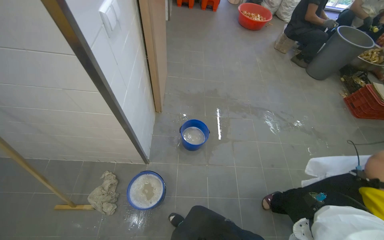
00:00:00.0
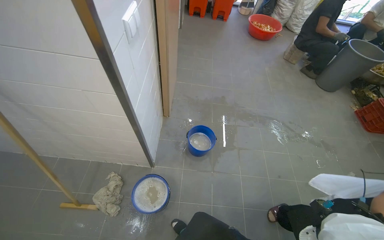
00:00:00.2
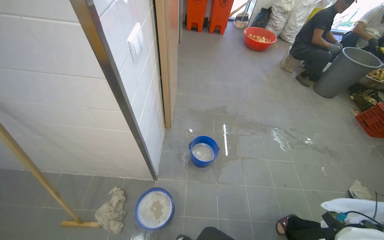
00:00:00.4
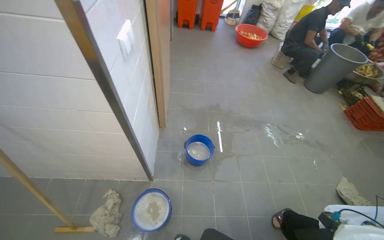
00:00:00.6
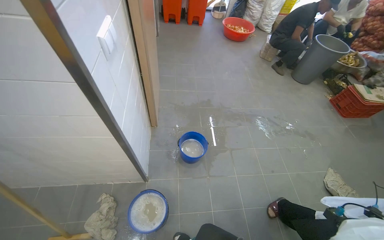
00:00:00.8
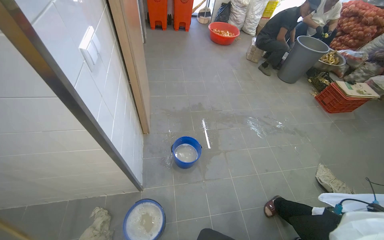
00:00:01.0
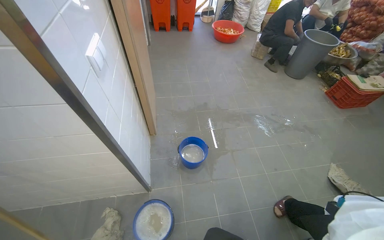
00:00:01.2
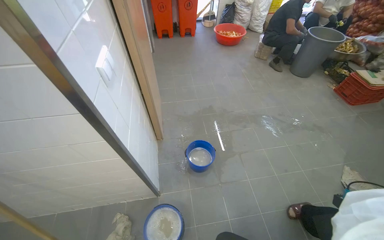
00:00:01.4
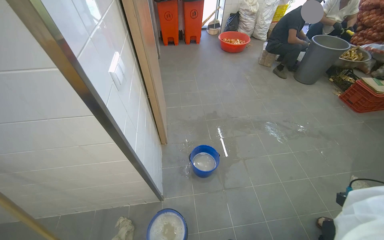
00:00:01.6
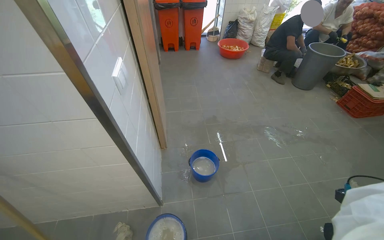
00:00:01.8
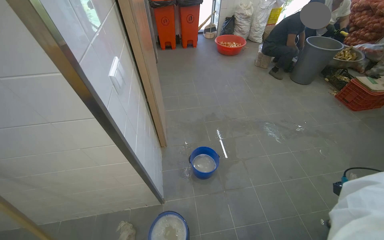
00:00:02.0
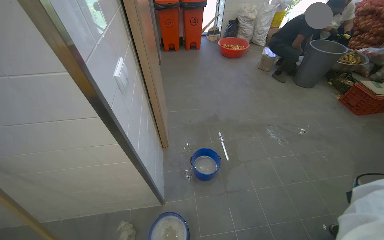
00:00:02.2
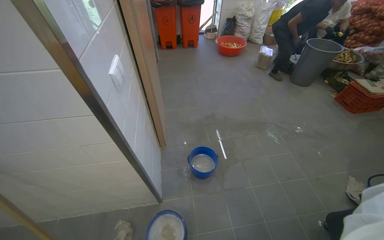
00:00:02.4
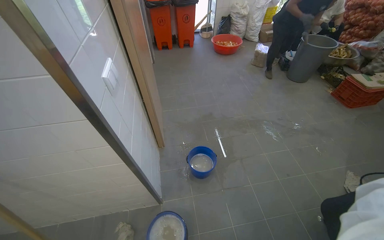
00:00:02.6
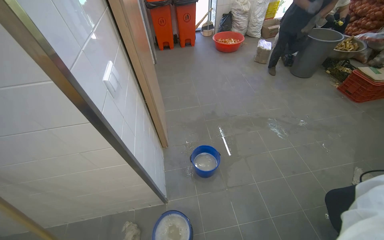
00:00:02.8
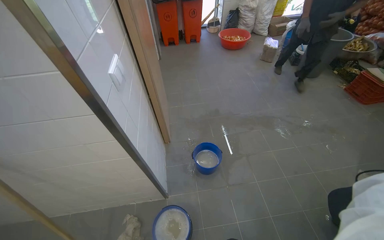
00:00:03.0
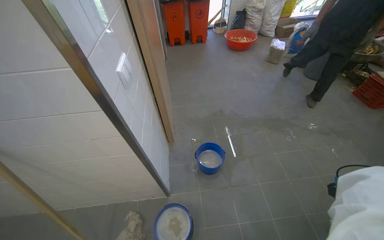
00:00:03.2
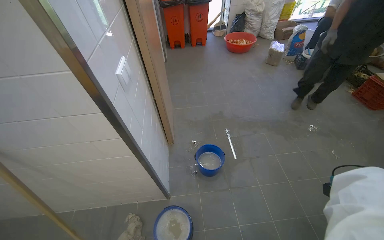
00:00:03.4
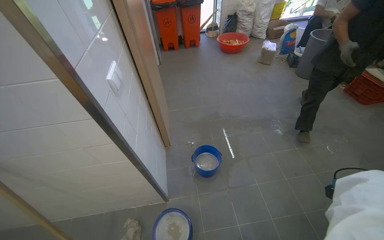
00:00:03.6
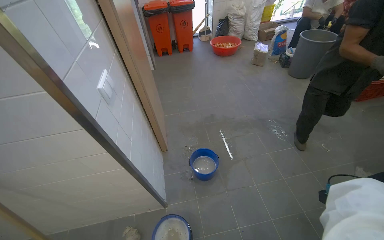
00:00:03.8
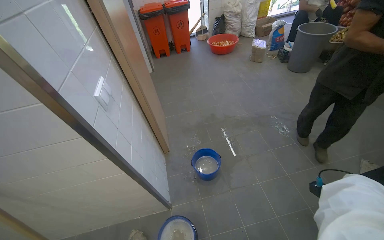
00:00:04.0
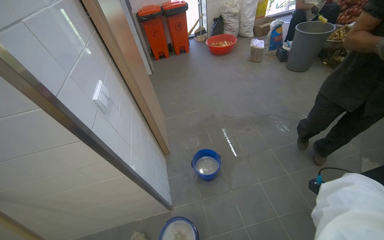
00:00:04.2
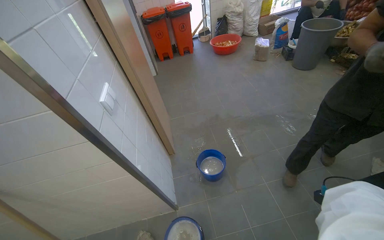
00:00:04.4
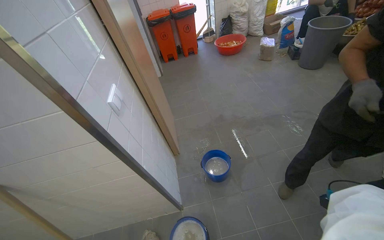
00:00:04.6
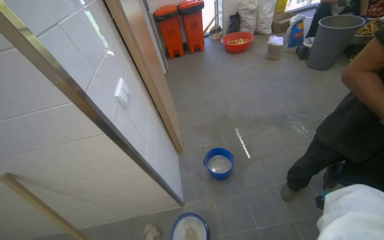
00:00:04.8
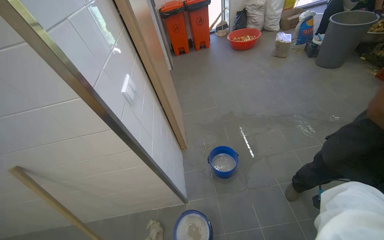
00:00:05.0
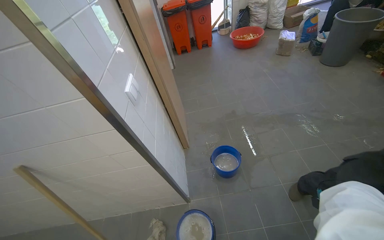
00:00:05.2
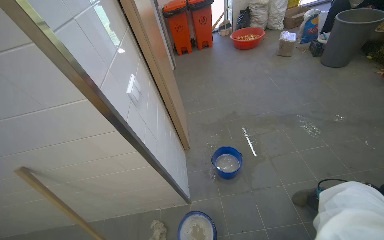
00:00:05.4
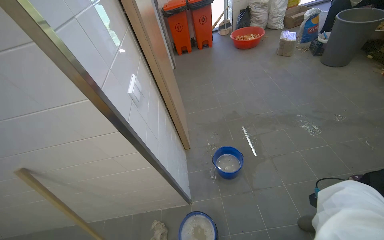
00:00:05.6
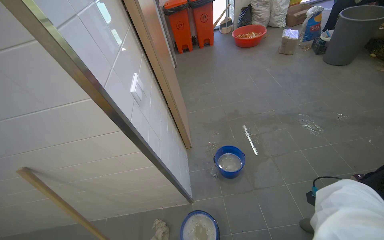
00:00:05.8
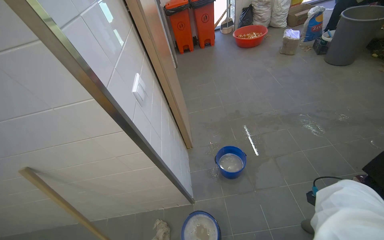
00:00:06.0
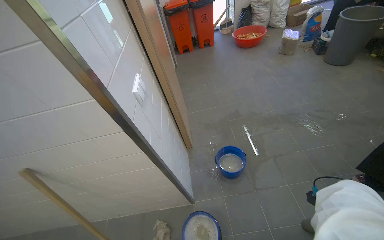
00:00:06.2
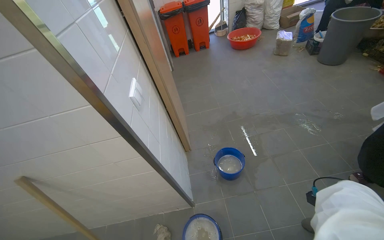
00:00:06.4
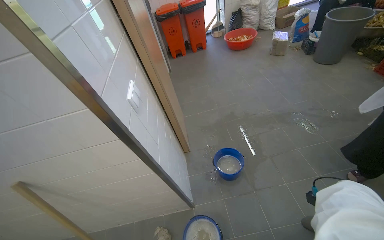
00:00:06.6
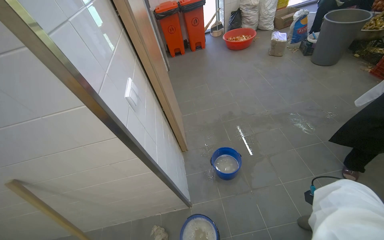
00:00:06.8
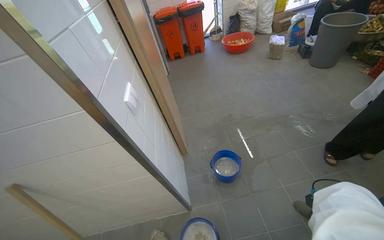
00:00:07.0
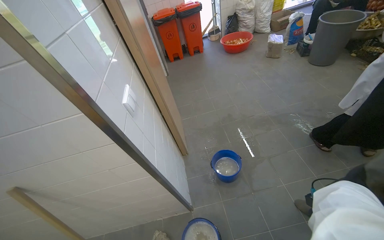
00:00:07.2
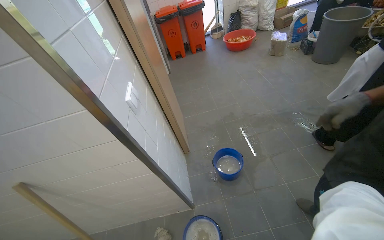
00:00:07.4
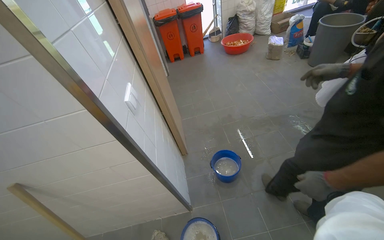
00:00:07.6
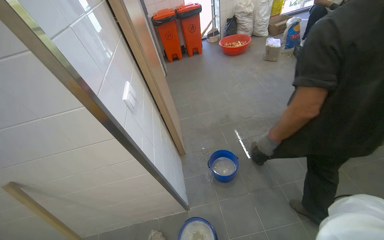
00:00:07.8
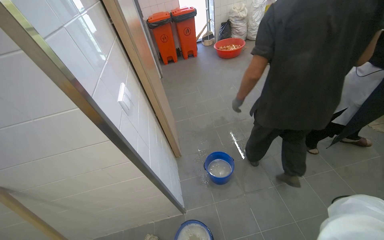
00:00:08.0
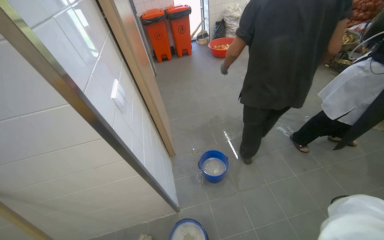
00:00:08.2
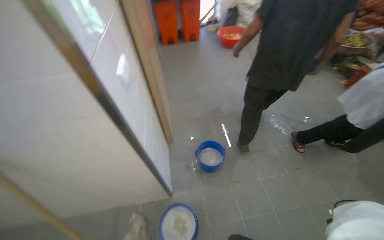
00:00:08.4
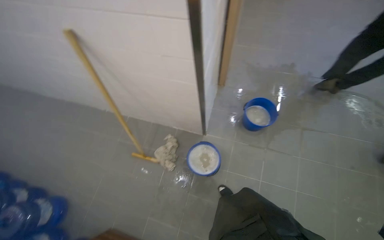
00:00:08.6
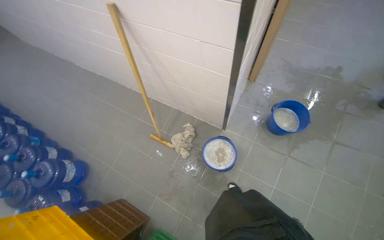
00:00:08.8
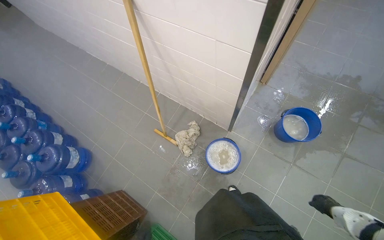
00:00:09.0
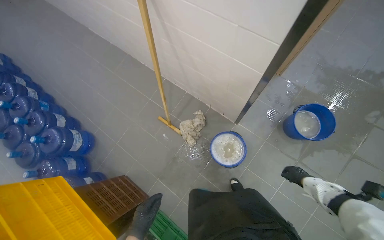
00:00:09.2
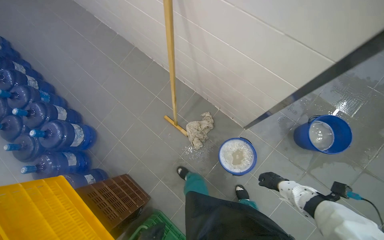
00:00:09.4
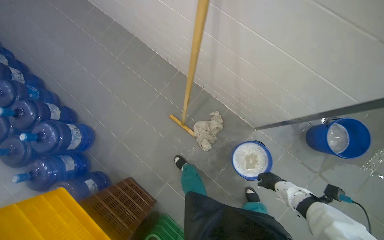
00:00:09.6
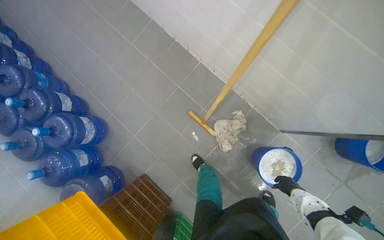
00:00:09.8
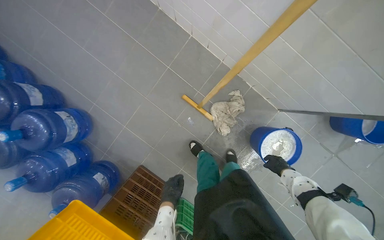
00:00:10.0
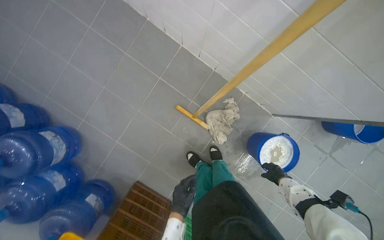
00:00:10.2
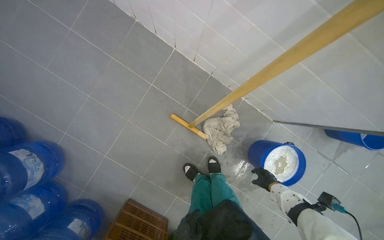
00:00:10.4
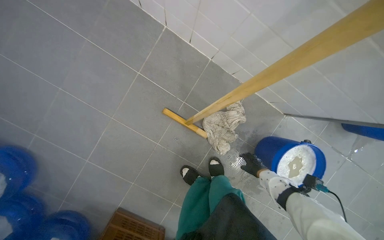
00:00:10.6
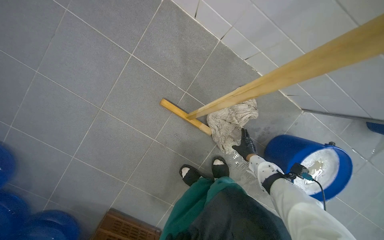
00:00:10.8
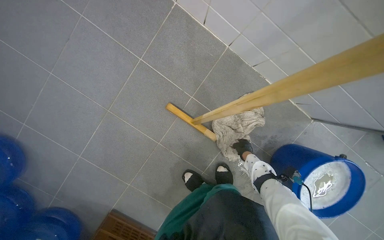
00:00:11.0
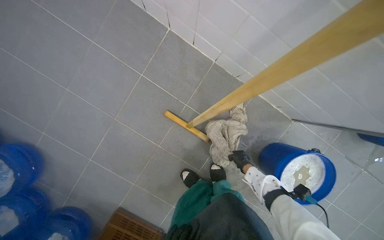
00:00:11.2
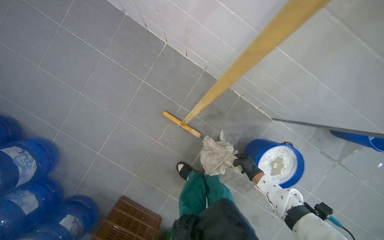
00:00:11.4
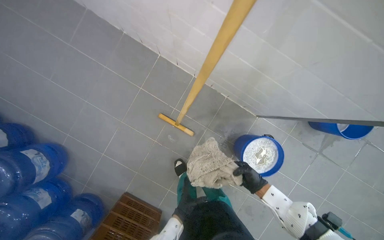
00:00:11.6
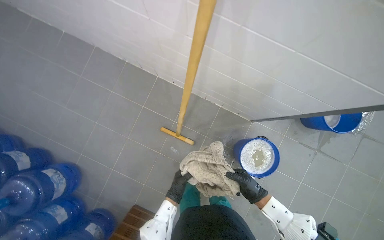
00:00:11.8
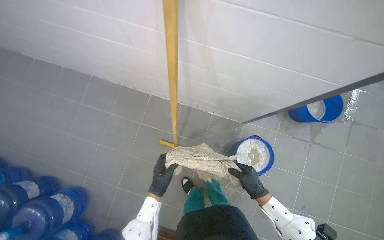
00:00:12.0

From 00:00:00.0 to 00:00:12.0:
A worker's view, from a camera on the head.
Job: preparing cleaning supplies.
The whole recording: Wringing out mop cloth. The worker wrings out a wet cloth from the cleaning bucket.
From 00:00:07.6 to 00:00:09.0: The head rotates approximately 45 degrees to the left. The view tilts about 35 degrees downward.
From 00:00:09.0 to 00:00:10.4: The wearer moves about 80 cm. The wearer looks approximately 20 degrees further downward.
From 00:00:10.4 to 00:00:12.0: The right hand travels nearer to the camera by roughly 35 cm.

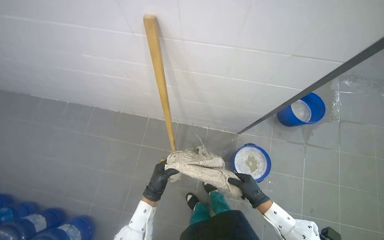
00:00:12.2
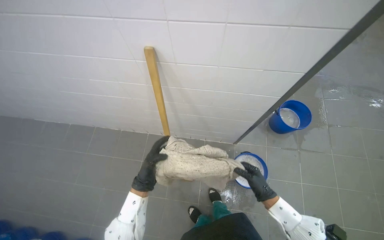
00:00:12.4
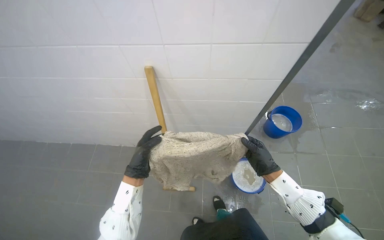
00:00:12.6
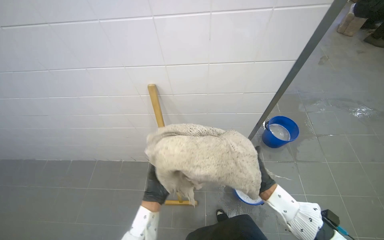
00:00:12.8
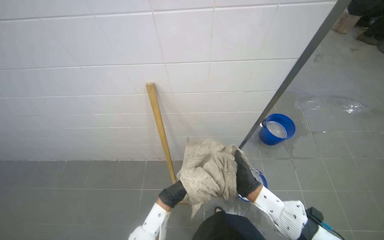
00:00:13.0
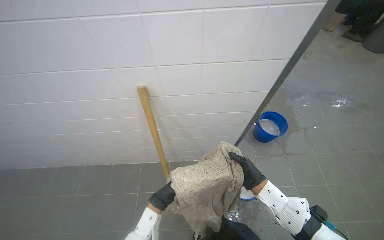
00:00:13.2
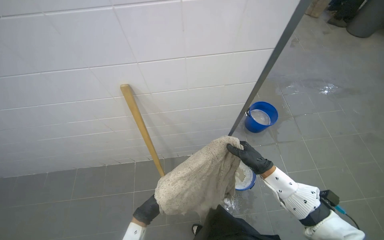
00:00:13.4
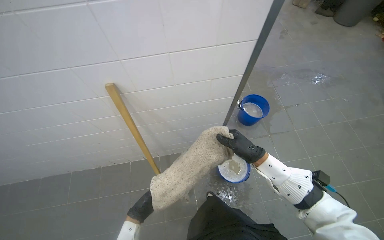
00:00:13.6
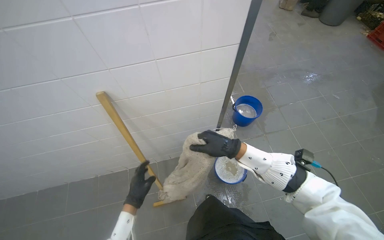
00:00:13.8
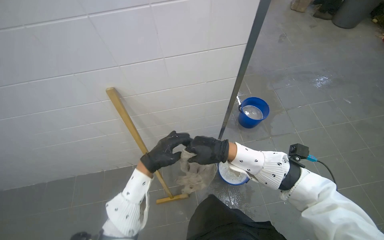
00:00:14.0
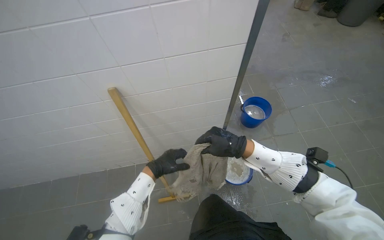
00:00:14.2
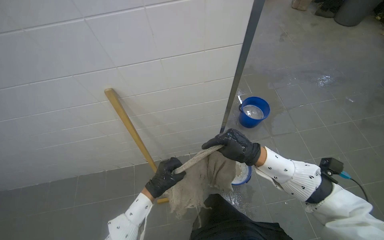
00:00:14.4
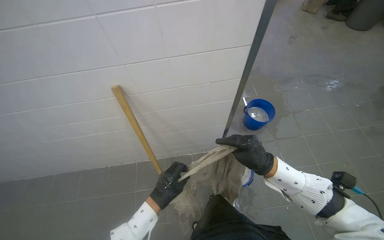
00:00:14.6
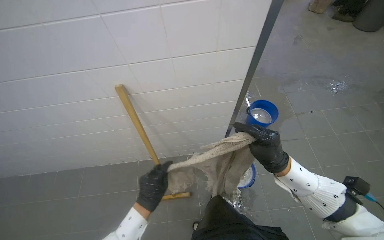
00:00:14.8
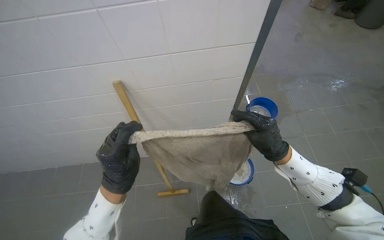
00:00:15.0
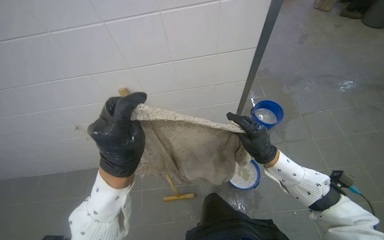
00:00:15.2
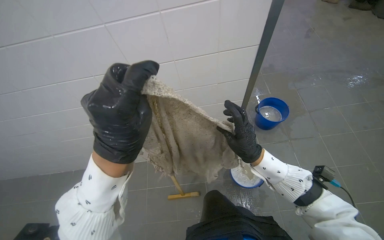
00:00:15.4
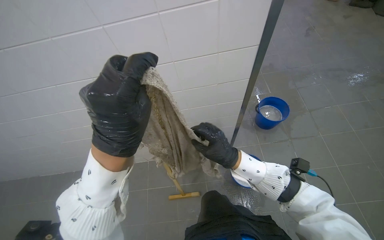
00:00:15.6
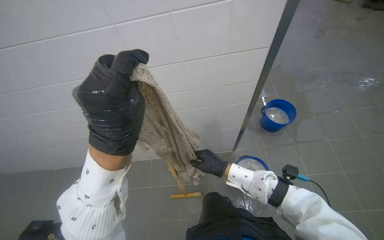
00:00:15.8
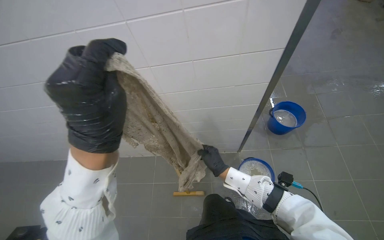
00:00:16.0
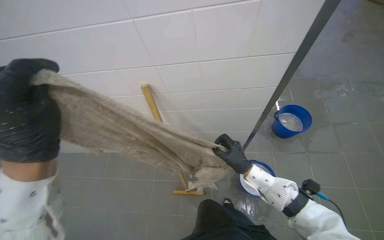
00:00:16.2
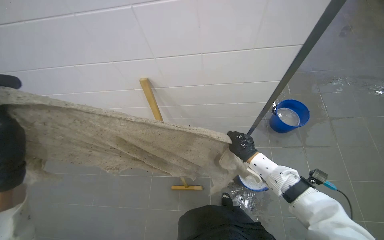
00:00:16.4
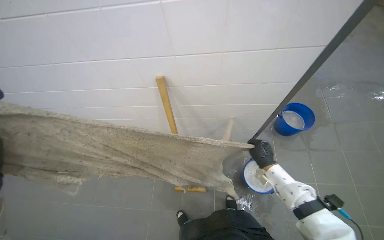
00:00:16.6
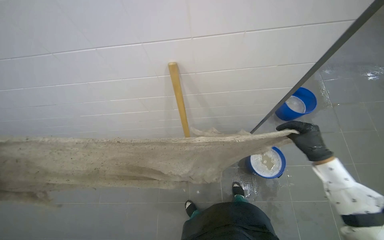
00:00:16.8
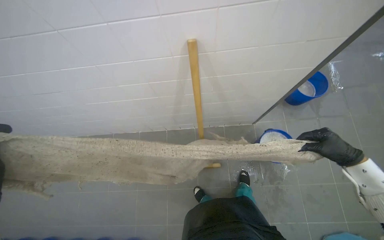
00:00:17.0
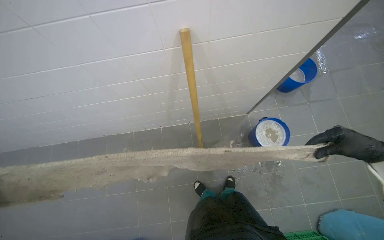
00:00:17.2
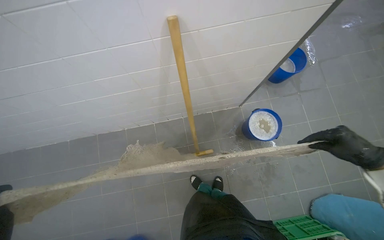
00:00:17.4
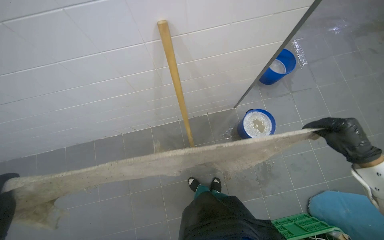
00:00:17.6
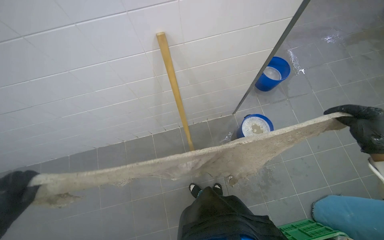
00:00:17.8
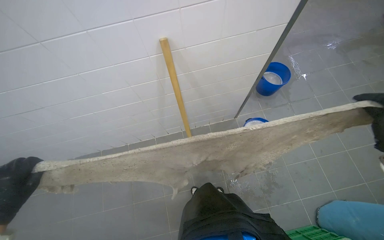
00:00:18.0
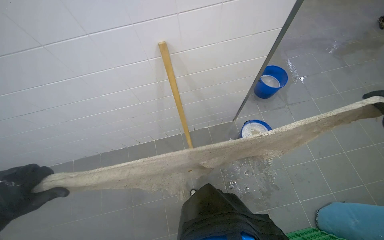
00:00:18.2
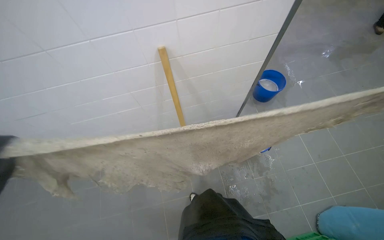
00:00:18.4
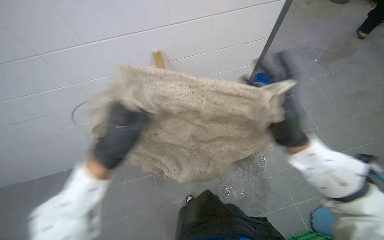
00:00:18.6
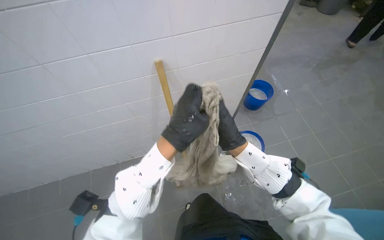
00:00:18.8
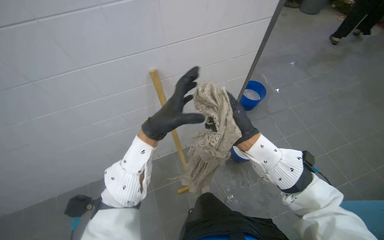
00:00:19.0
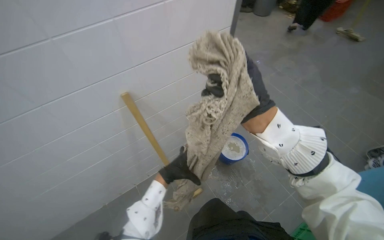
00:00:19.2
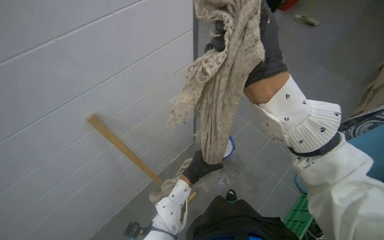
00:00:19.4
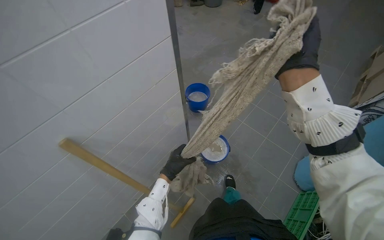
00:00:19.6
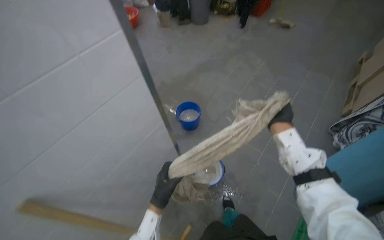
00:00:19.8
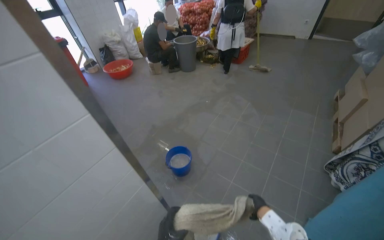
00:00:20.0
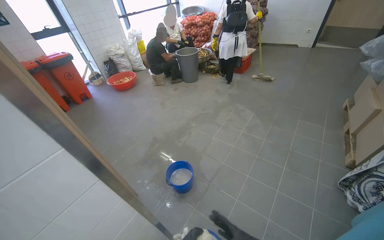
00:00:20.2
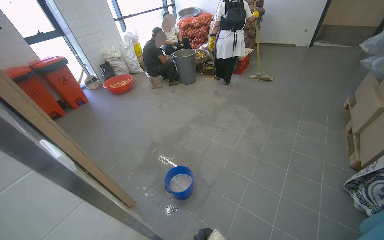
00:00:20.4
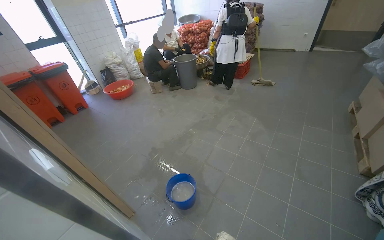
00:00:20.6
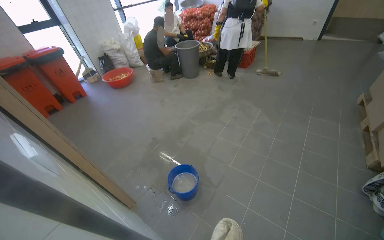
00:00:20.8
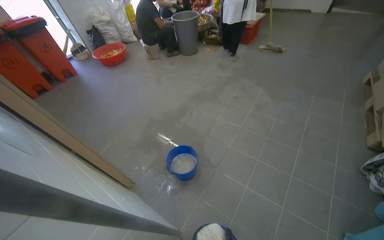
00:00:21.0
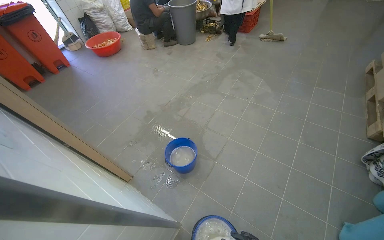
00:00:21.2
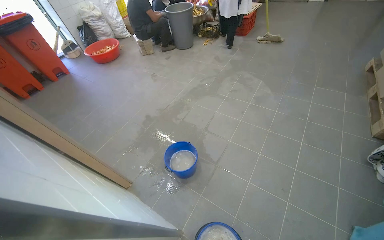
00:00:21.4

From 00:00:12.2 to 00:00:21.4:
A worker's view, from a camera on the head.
Job: preparing cleaning supplies.
The whole recording: Wringing out mop cloth. The worker wrings out a wet cloth from the cleaning bucket.
From 00:00:12.2 to 00:00:13.8: The wearer looks approximately 25 degrees further to the right. The wearer looks approximately 15 degrees further upward.
From 00:00:13.8 to 00:00:15.2: The left hand moves nearer to the camera and to the left, some 35 cm.
From 00:00:15.2 to 00:00:16.8: The right hand goes some 15 cm to the right.
From 00:00:18.4 to 00:00:19.8: The view swings some 20 degrees to the right.
From 00:00:19.8 to 00:00:21.4: The camera is carried roughly 40 cm.
